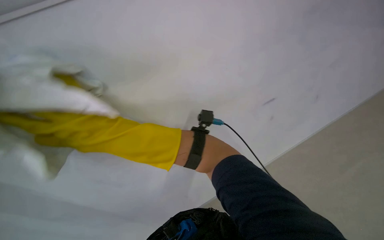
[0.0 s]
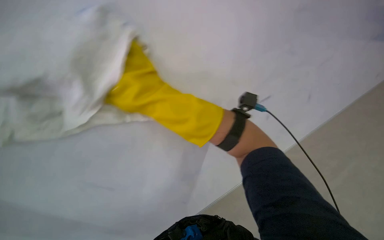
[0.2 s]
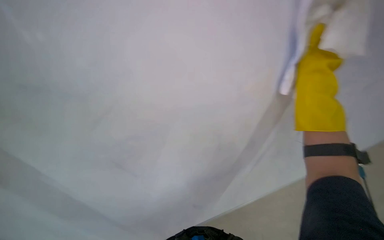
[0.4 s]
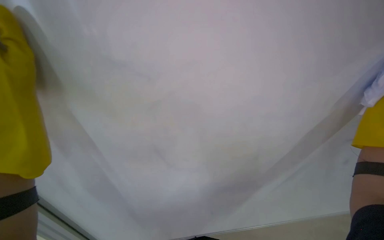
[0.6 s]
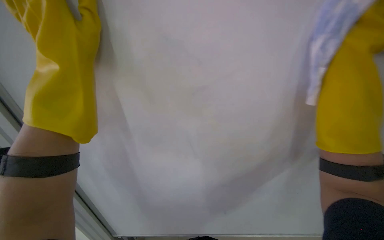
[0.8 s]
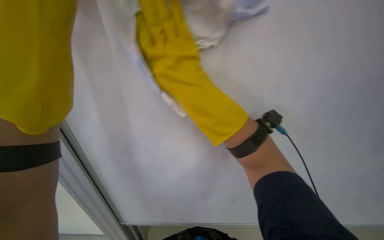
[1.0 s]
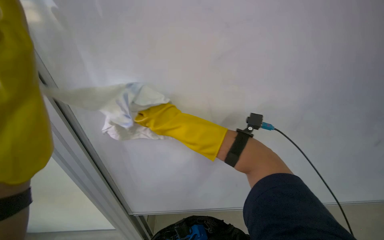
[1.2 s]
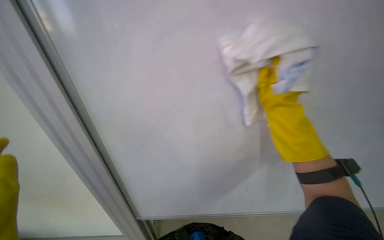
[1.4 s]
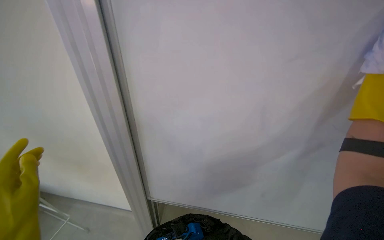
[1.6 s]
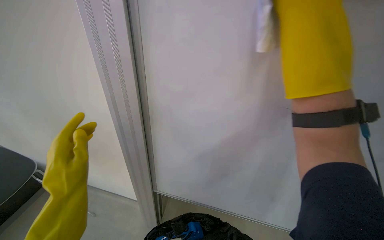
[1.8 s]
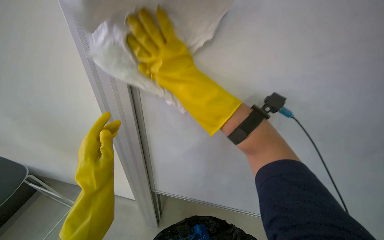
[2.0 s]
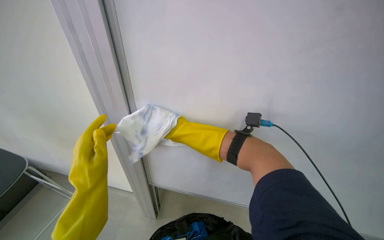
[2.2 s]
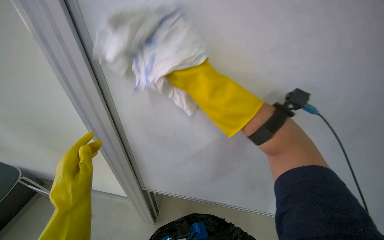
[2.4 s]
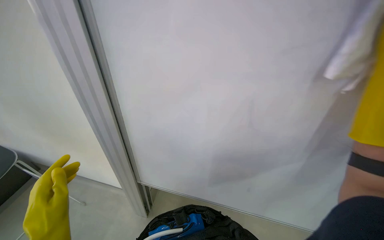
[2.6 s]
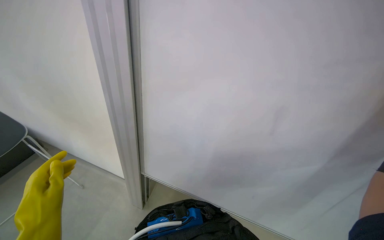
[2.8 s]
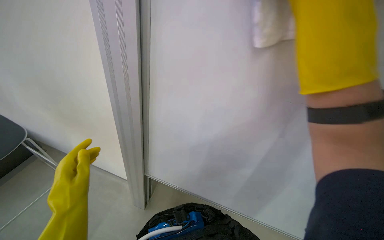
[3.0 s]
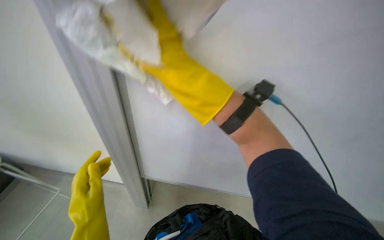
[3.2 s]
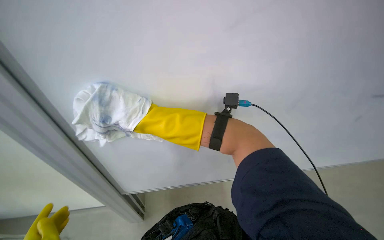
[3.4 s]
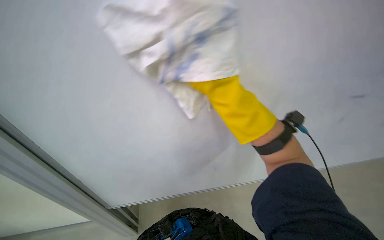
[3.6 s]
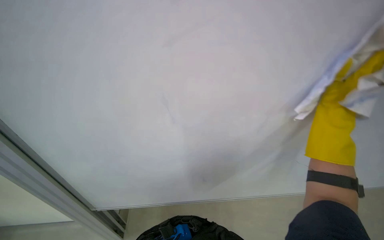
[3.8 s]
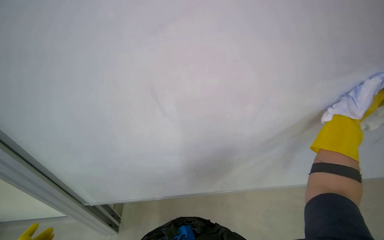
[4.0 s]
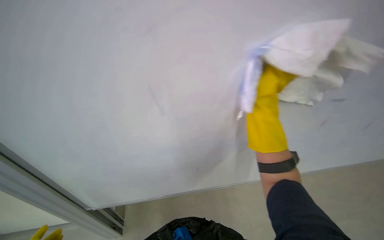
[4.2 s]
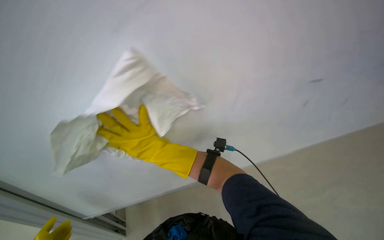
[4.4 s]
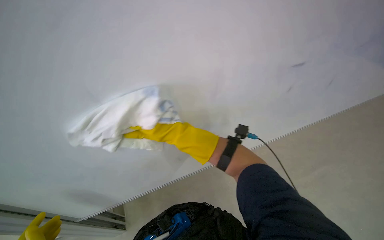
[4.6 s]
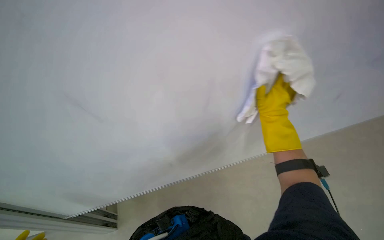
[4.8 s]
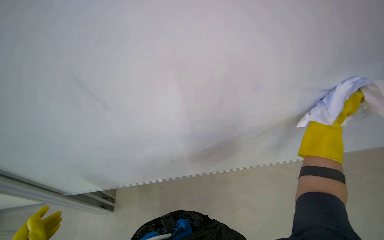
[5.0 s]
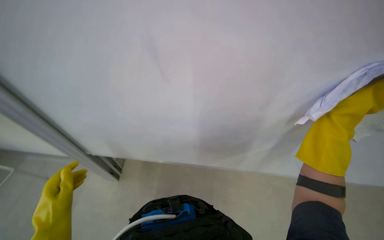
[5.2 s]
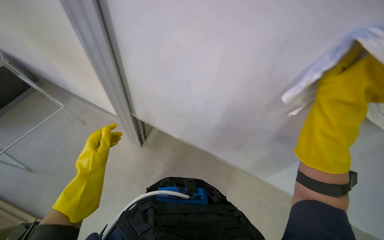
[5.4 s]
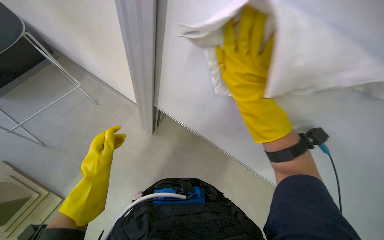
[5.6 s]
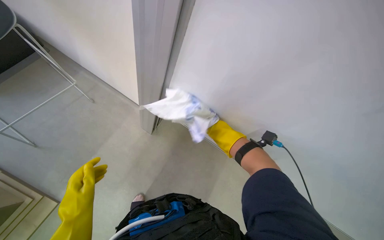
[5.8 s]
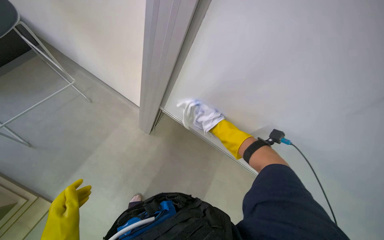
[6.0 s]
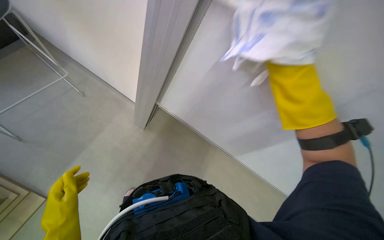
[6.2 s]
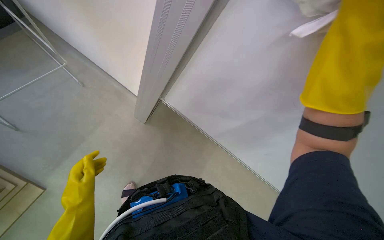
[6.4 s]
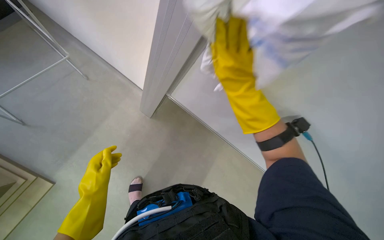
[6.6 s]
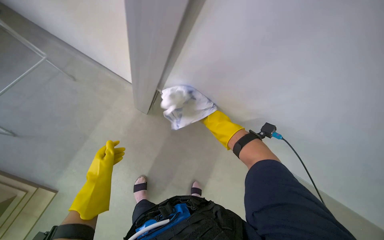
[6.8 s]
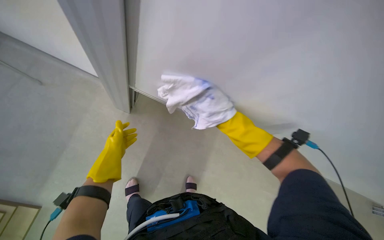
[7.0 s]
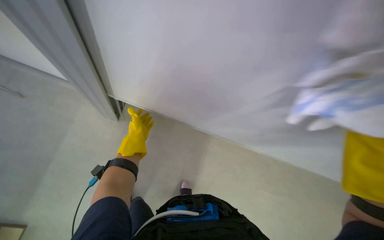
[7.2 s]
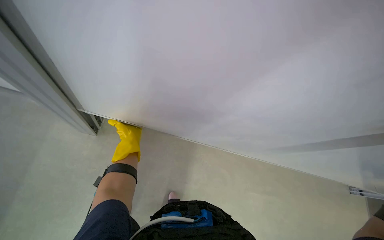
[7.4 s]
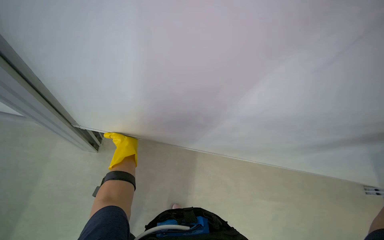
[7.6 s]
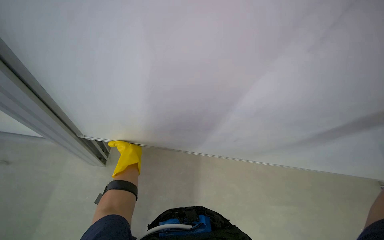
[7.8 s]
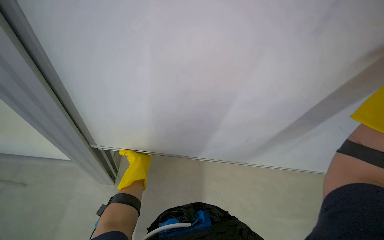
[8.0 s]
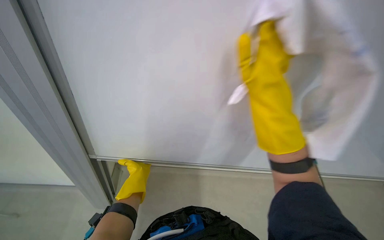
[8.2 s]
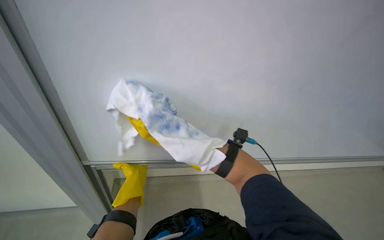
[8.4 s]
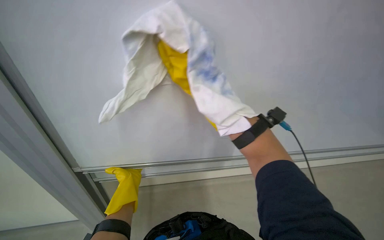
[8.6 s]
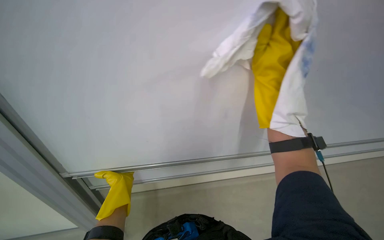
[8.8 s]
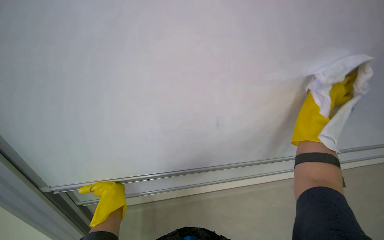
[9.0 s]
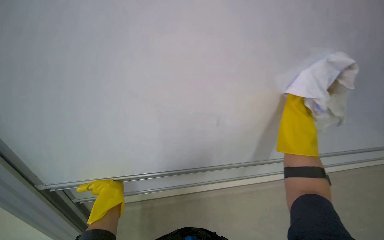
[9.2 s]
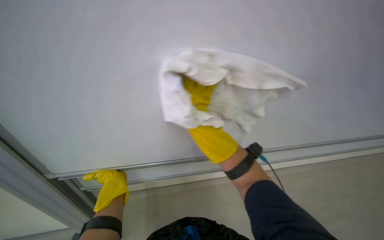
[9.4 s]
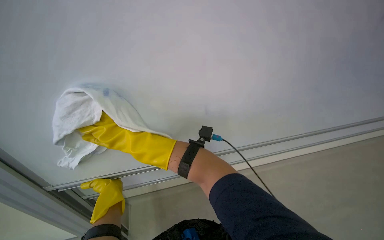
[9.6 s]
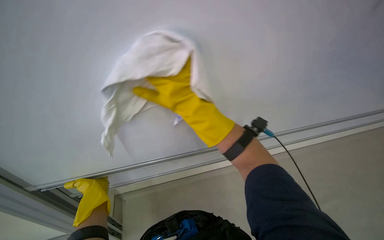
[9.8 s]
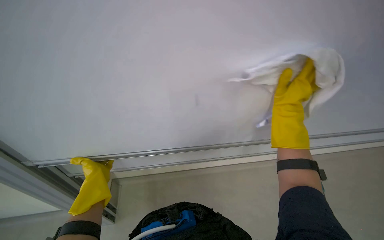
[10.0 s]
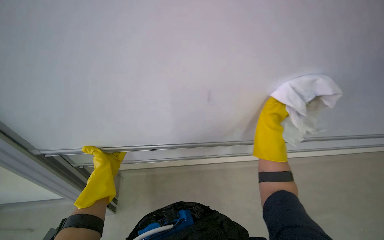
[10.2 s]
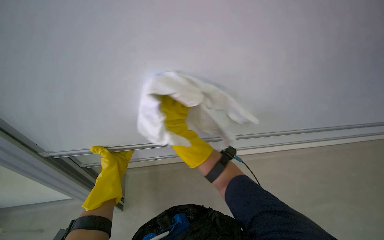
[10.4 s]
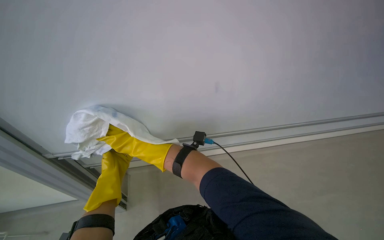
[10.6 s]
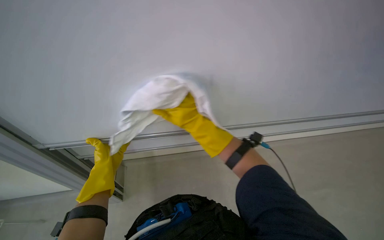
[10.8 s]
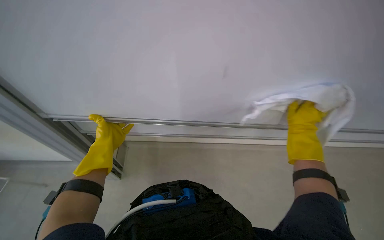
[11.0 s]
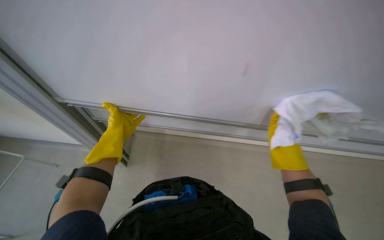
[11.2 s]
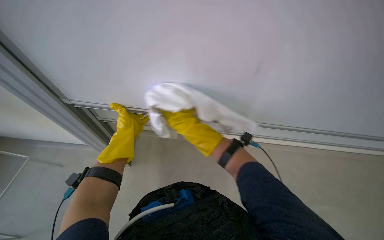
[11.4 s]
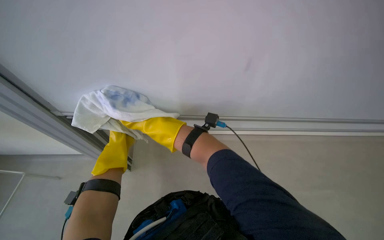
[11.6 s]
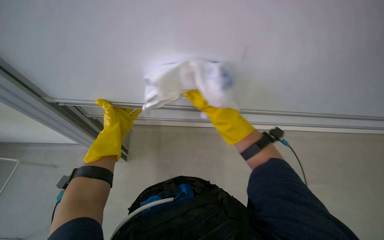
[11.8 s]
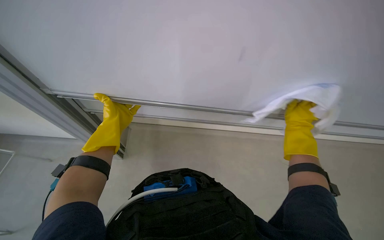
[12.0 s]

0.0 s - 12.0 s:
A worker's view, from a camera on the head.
Job: wiping surfaces.
The whole recording: Wiping whiteboard surface. The worker wipes the whiteboard surface with a white cloth.
0.0 s - 1.6 s: The camera sweeps to the left, by some 25 degrees.
4.4 s - 6.0 s: The wearer looks roughly 25 degrees further to the left. The view tilts about 20 degrees downward.
7.6 s - 9.0 s: The view tilts roughly 15 degrees upward. The left hand moves nearer to the camera, some 20 cm.
9.0 s - 10.4 s: The wearer looks some 15 degrees further downward. The right hand swings left and right, about 35 cm each way, with 2 reversals. The left hand travels to the left by roughly 10 cm.

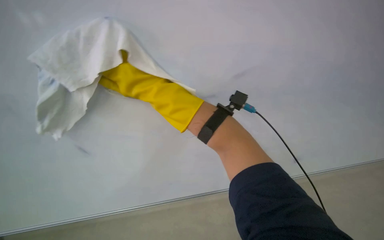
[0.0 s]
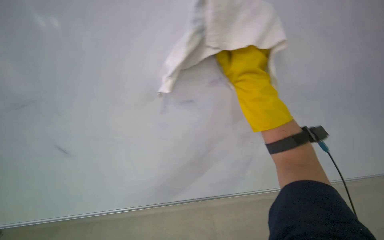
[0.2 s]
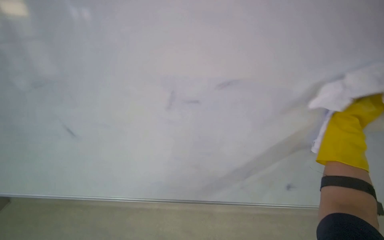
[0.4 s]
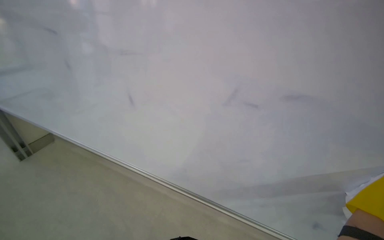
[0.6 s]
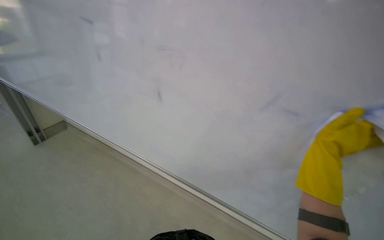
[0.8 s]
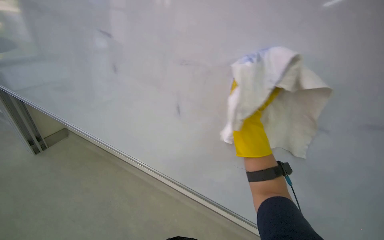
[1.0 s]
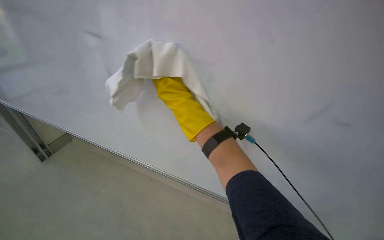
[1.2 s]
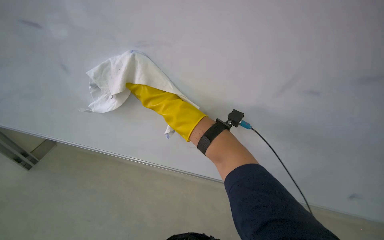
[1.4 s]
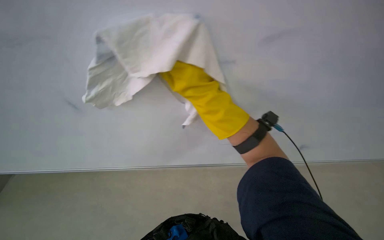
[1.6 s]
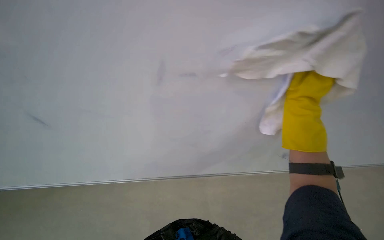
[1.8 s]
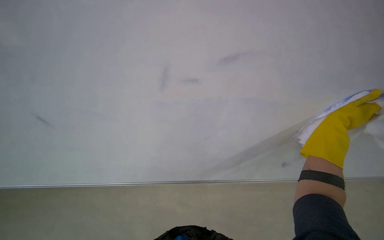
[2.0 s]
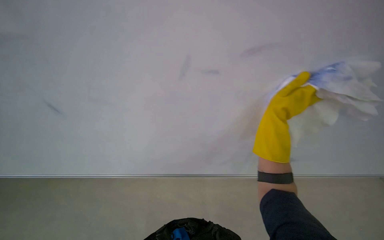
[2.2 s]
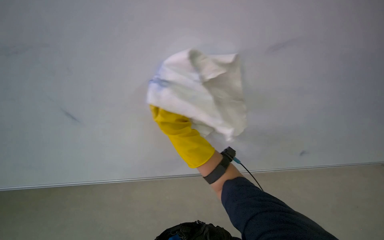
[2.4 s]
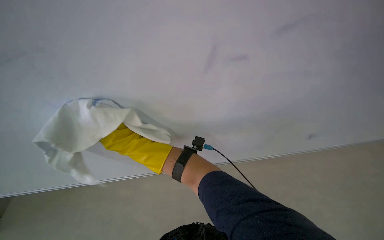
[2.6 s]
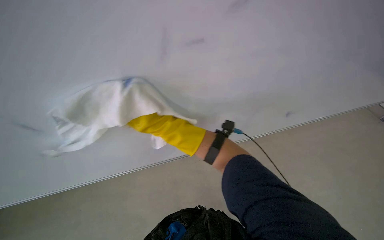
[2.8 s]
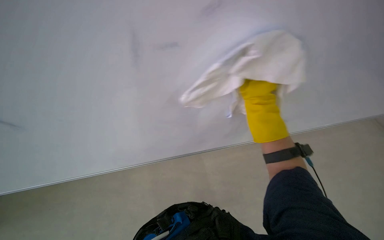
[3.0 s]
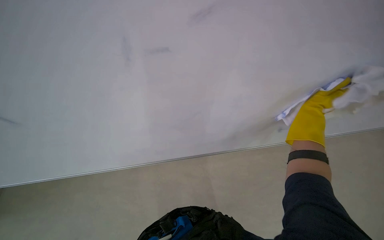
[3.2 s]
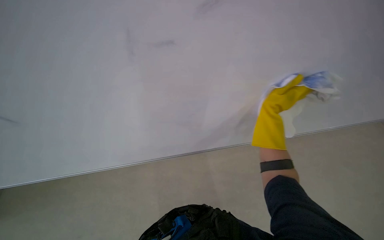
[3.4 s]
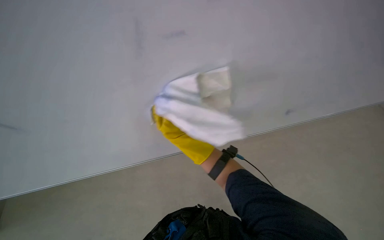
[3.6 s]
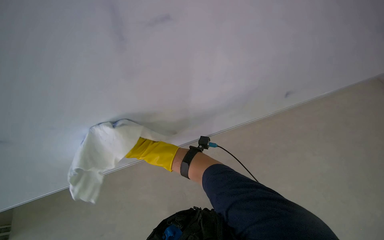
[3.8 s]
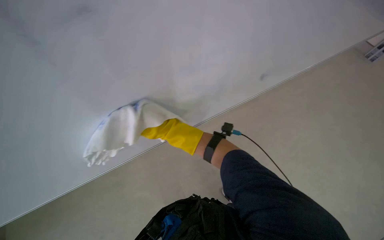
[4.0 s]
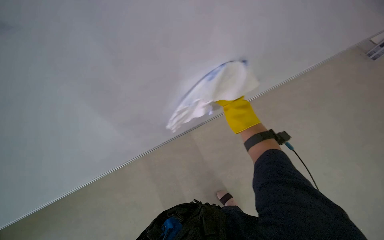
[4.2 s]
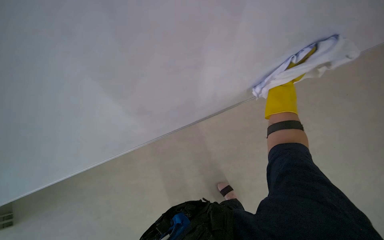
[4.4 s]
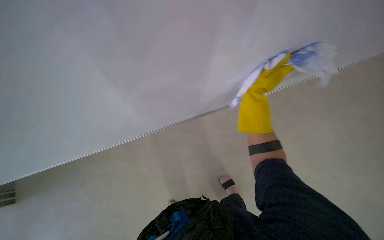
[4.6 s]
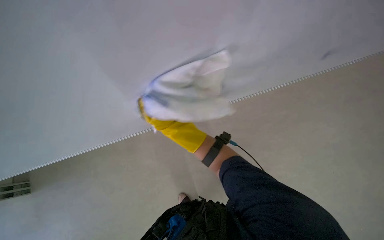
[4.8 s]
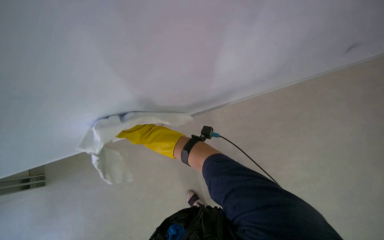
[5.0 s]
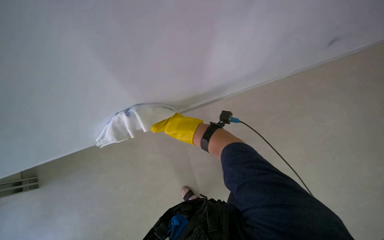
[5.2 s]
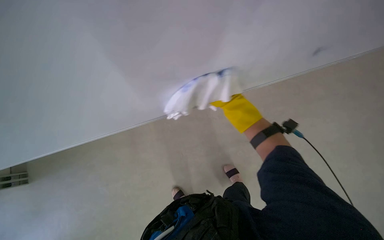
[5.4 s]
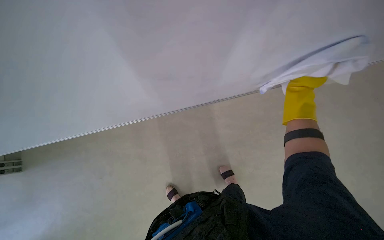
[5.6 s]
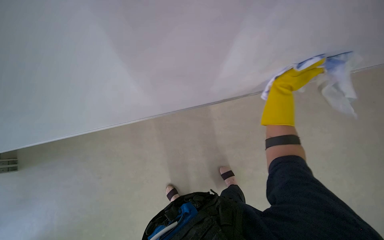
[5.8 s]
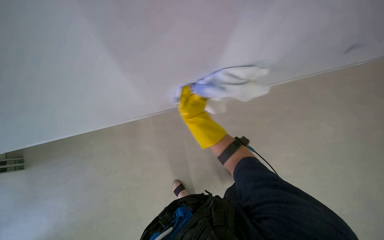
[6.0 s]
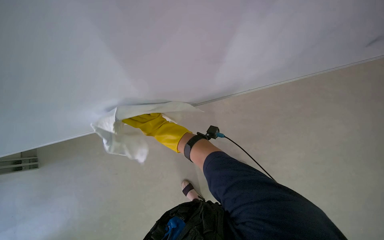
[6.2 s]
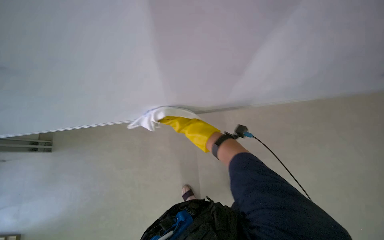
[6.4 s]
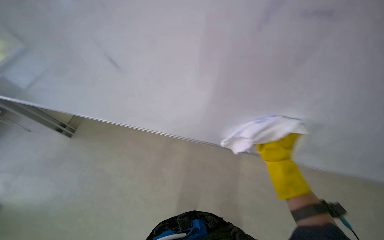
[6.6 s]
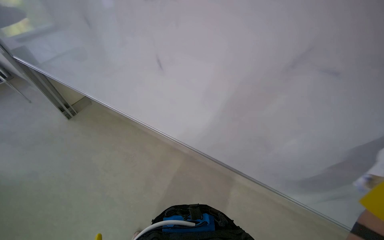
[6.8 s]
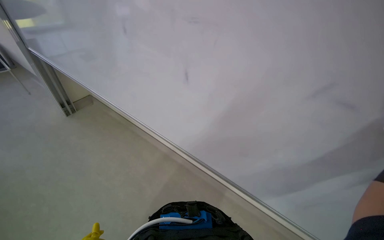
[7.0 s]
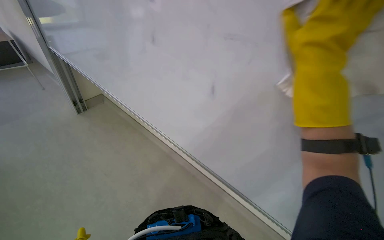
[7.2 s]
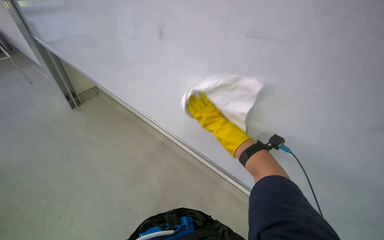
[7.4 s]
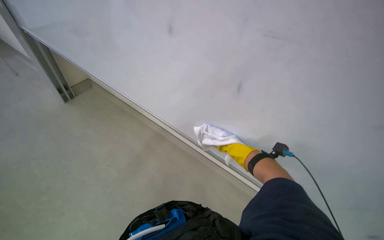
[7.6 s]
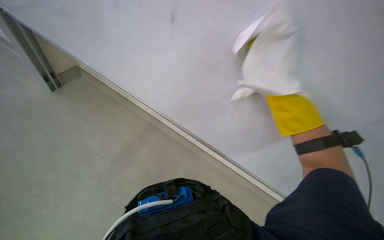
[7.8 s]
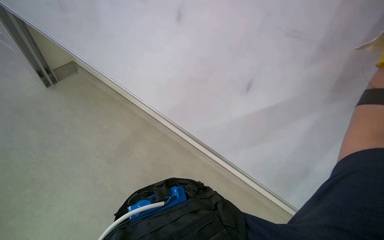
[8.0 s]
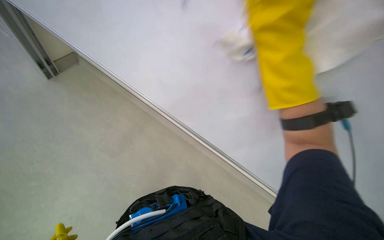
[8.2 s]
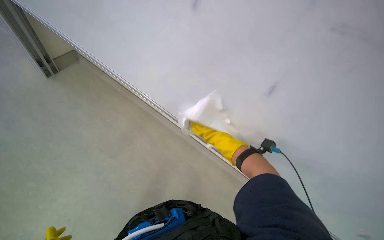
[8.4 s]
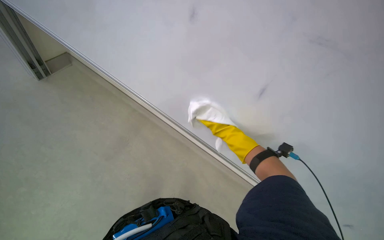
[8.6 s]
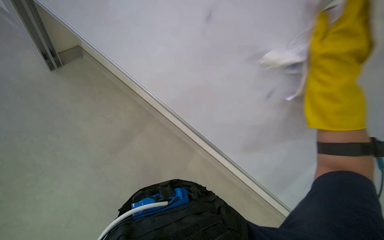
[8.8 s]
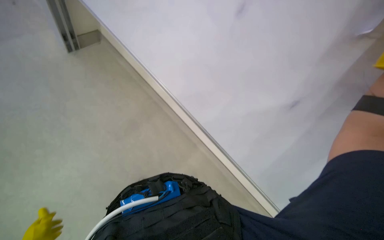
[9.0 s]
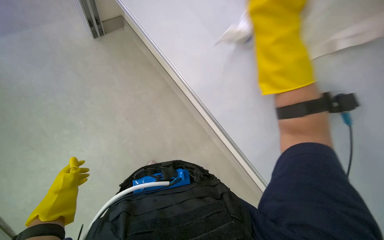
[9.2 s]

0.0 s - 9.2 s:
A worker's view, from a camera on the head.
Job: wiping surfaces.
The whole recording: Wiping whiteboard surface. The worker wipes the whiteboard surface with a white cloth.
1.6 s - 3.0 s: The right hand swings left and right, roughly 70 cm each way, with 2 reversals.
4.6 s - 6.2 s: The right hand goes left and right, approximately 40 cm each way, reversing 2 times.
6.2 s - 7.6 s: Everything in view rotates about 30 degrees clockwise.
